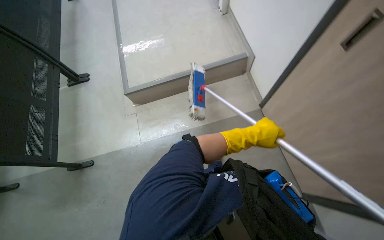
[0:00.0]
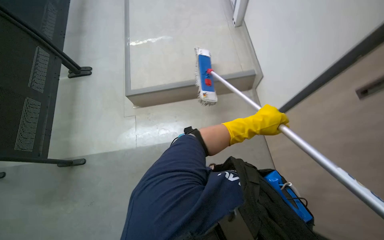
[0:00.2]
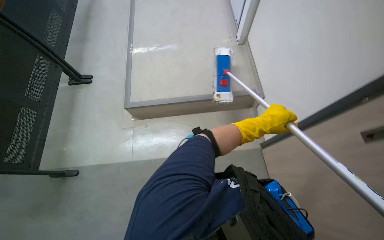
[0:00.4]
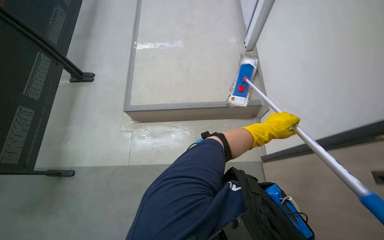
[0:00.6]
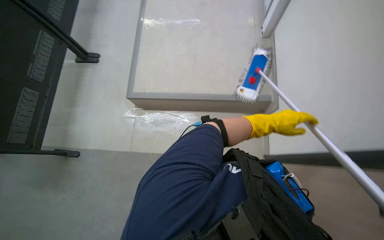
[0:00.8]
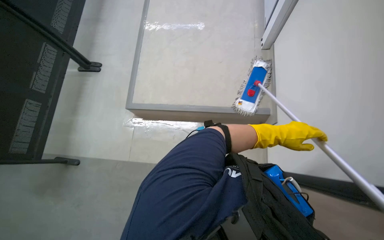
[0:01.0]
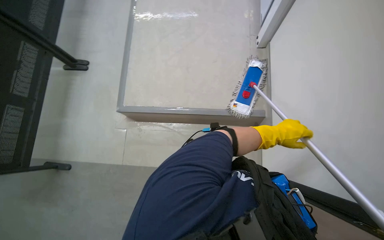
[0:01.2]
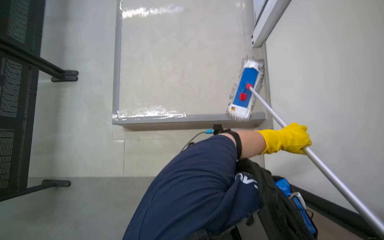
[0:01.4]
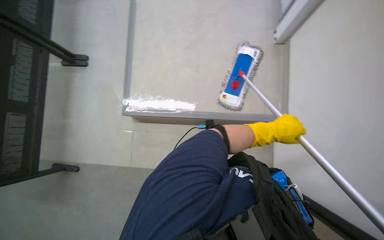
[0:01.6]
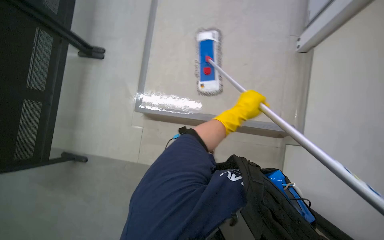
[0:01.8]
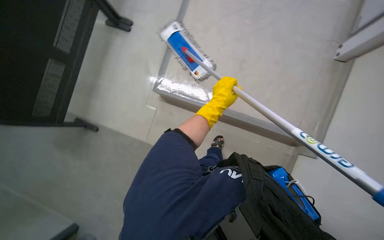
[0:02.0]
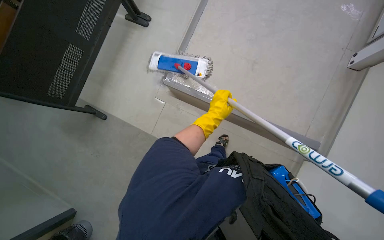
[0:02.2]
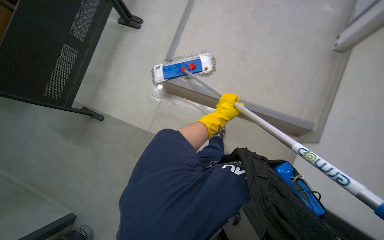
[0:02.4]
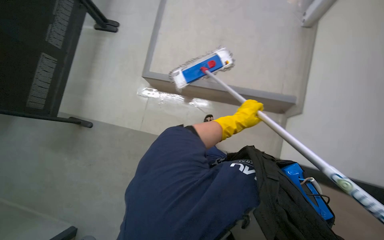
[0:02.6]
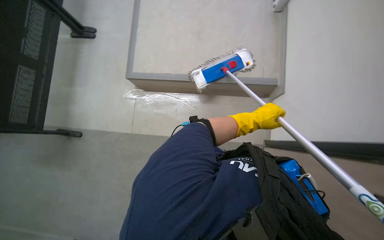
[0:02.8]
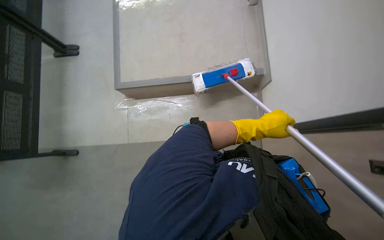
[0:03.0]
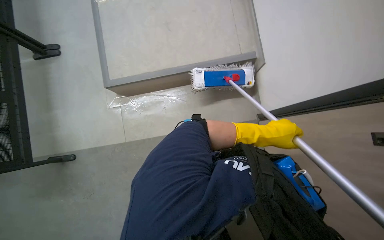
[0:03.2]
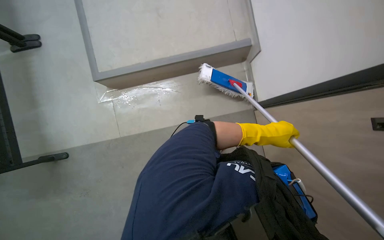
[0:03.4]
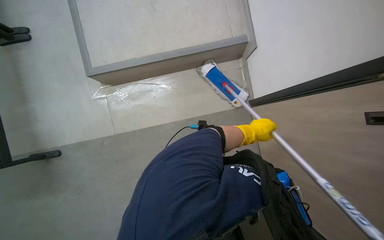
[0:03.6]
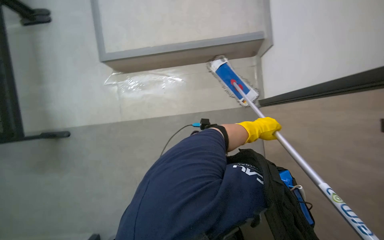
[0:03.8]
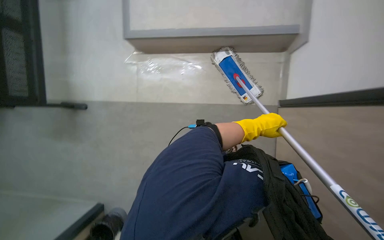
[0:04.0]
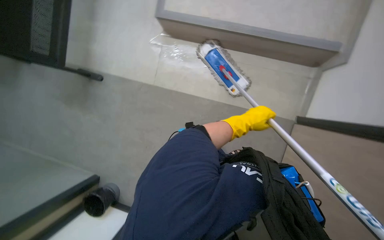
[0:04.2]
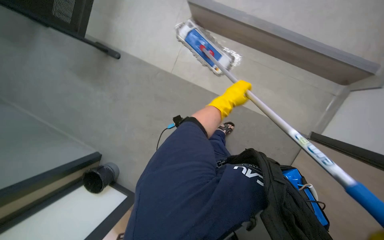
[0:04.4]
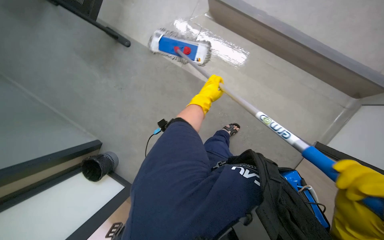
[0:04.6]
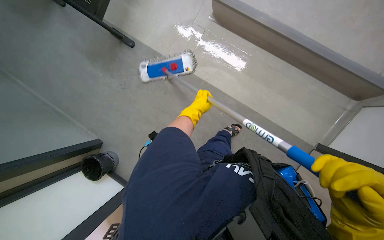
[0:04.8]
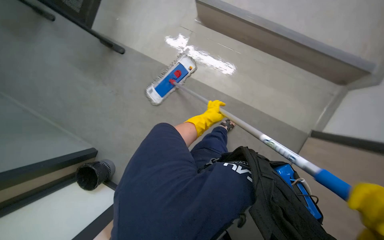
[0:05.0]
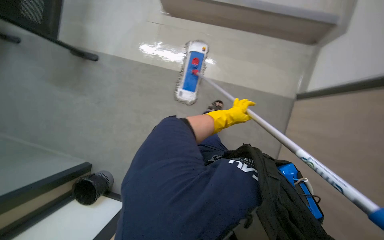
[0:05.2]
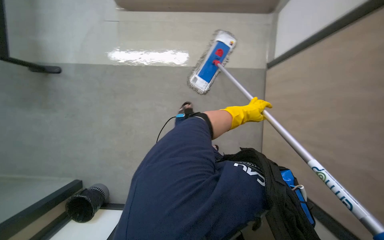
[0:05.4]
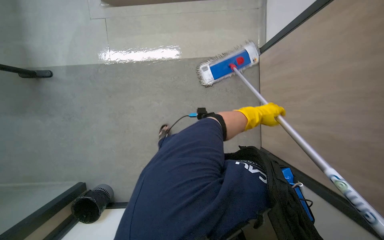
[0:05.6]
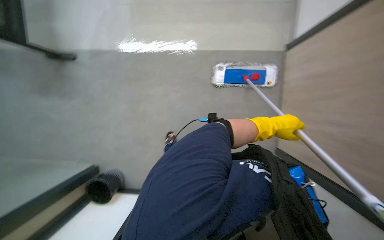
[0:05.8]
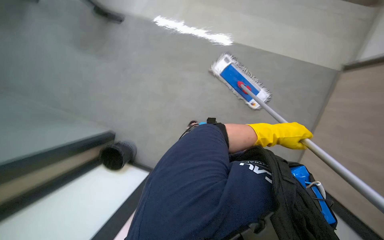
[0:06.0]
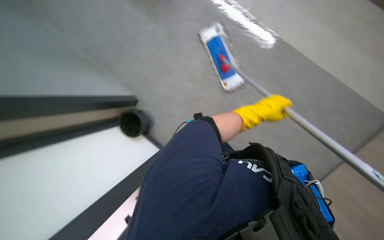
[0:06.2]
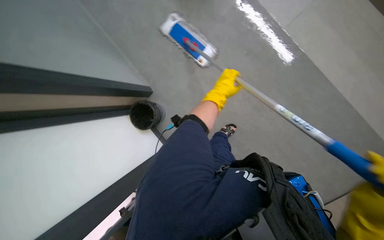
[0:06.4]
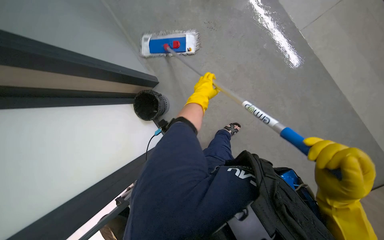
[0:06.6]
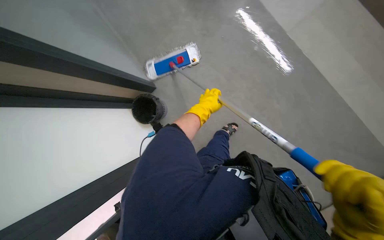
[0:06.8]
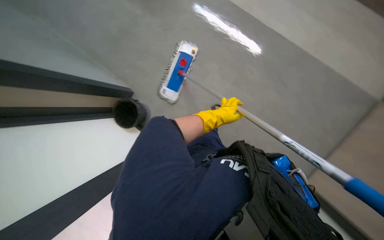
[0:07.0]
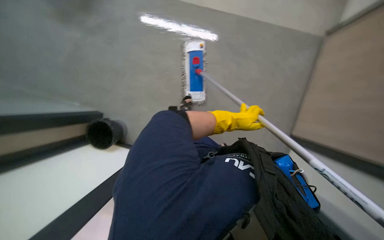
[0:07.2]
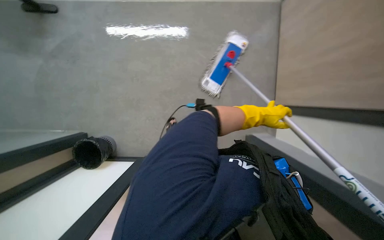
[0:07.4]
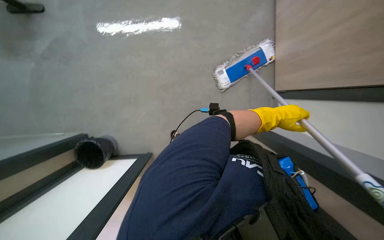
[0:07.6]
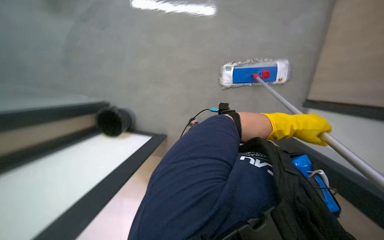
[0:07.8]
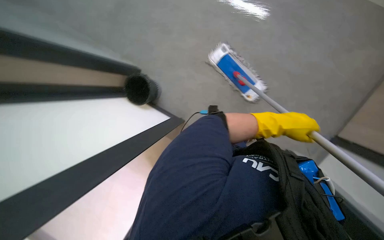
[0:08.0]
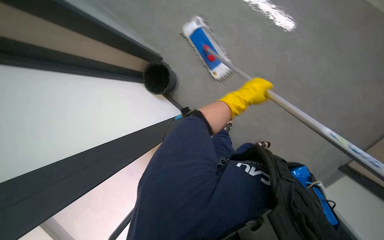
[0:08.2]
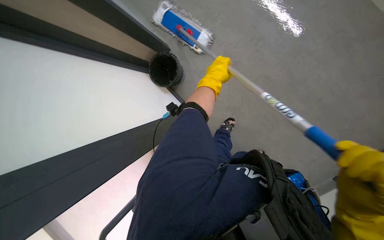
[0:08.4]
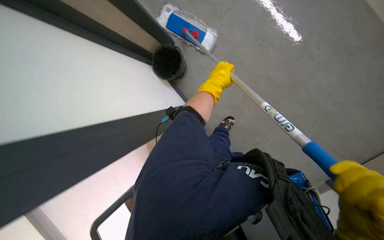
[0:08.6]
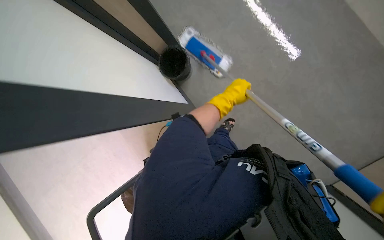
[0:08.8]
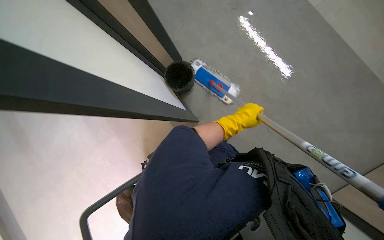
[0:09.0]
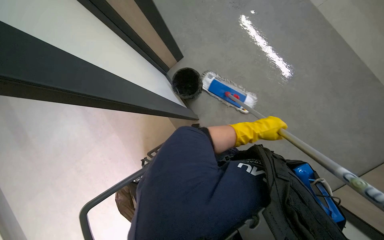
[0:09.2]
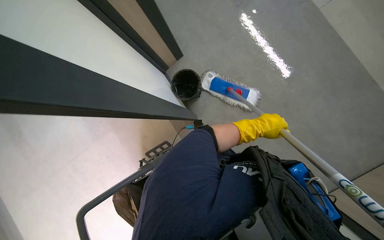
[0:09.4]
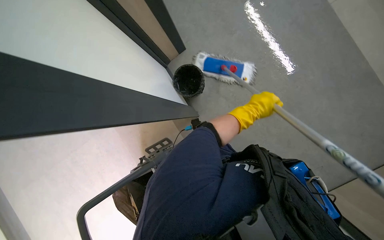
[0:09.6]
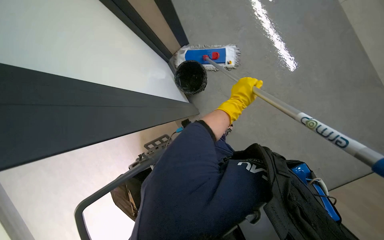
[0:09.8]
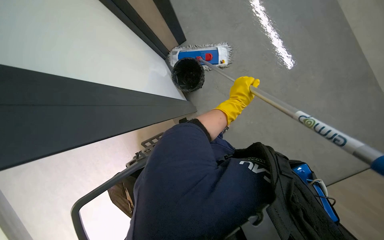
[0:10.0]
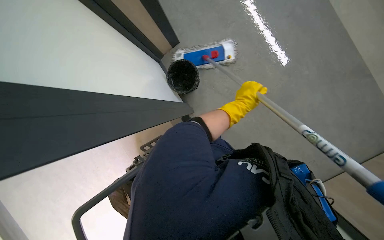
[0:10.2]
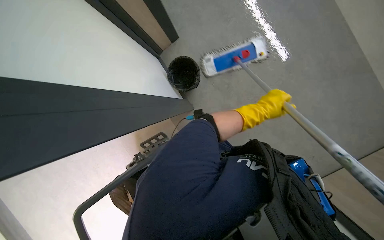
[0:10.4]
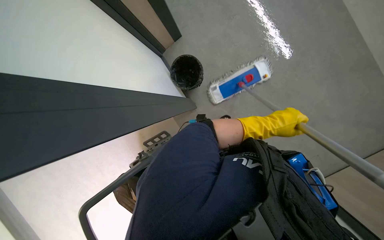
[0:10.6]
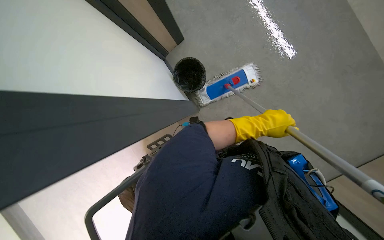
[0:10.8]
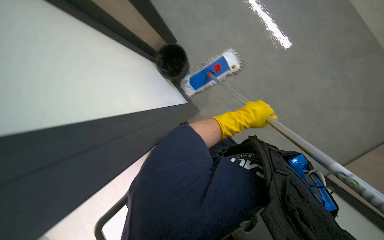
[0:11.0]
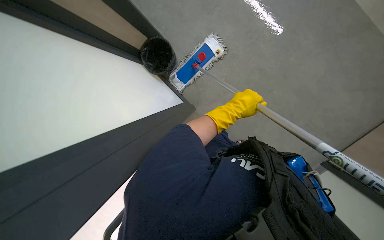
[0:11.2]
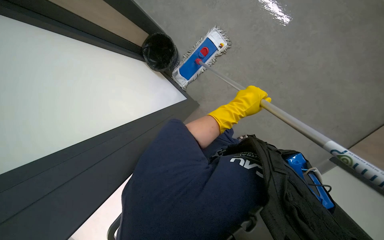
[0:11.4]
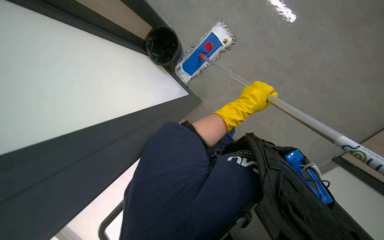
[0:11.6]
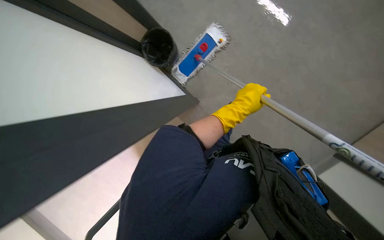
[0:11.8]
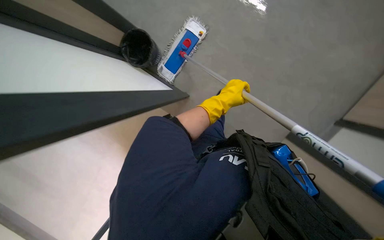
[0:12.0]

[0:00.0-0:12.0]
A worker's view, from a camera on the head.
Job: mopping floor.
The whole recording: Mopping floor. The worker mops the floor with a flat mop.
0:00.0 to 0:01.6: The wearer moves approximately 70 cm. The view tilts approximately 15 degrees downward.
0:01.6 to 0:03.0: The left hand reaches about 35 cm to the left, then returns.
0:03.0 to 0:04.4: The camera pitches downward, by roughly 15 degrees.
0:06.0 to 0:07.6: The left hand goes to the left and returns, some 25 cm each way.
0:09.0 to 0:10.4: The left hand moves to the right, roughly 15 cm.
0:10.4 to 0:12.0: The scene turns some 25 degrees counterclockwise in the picture.

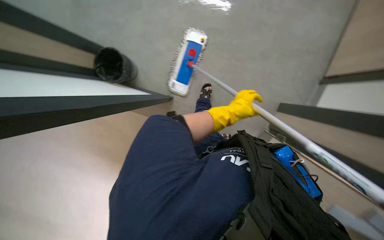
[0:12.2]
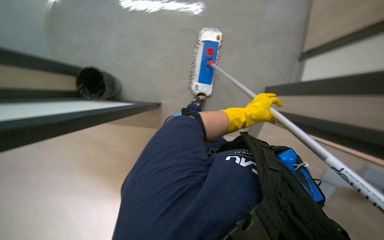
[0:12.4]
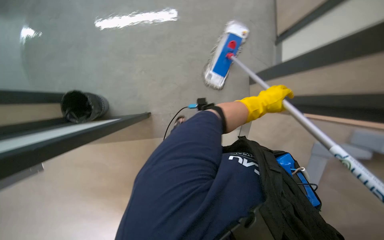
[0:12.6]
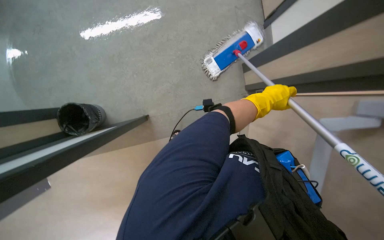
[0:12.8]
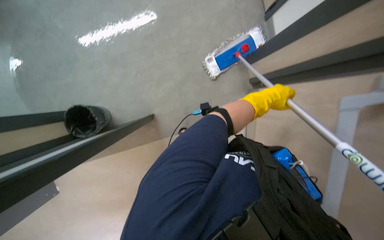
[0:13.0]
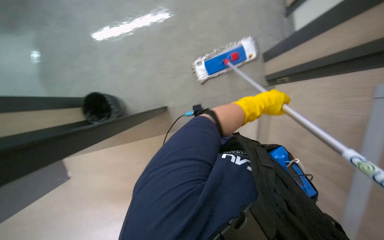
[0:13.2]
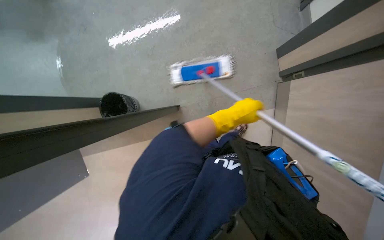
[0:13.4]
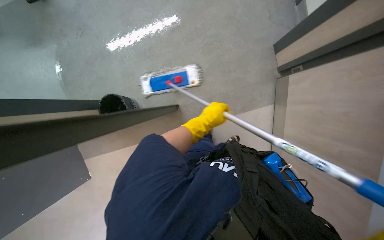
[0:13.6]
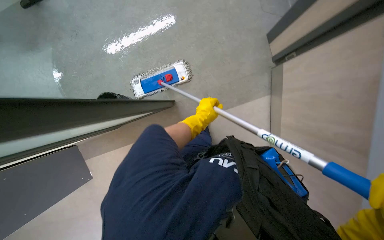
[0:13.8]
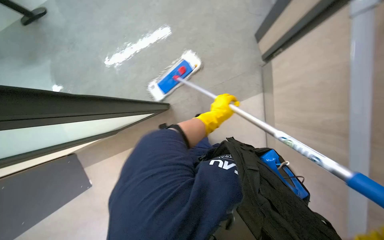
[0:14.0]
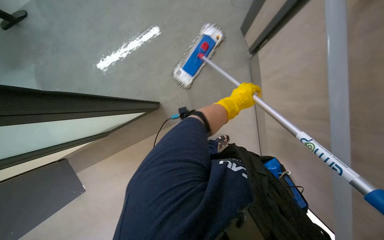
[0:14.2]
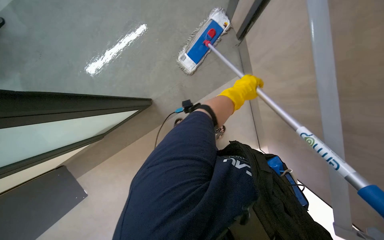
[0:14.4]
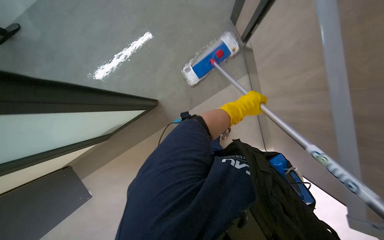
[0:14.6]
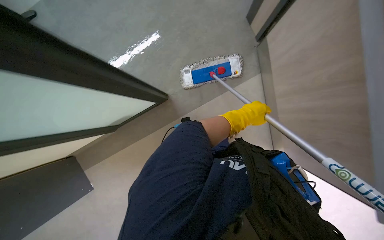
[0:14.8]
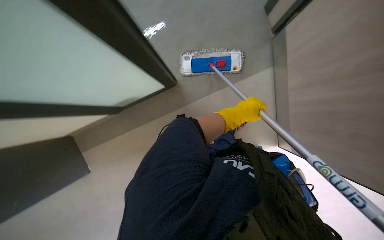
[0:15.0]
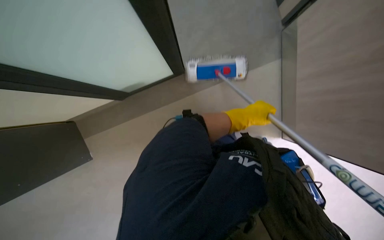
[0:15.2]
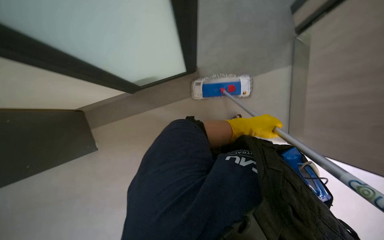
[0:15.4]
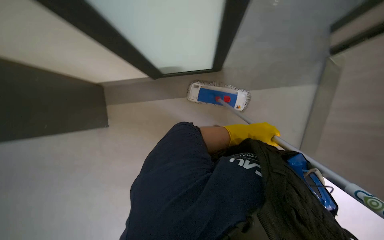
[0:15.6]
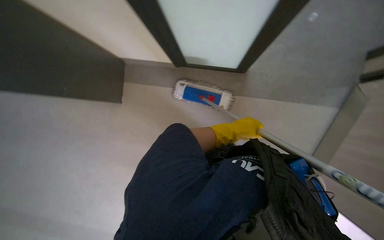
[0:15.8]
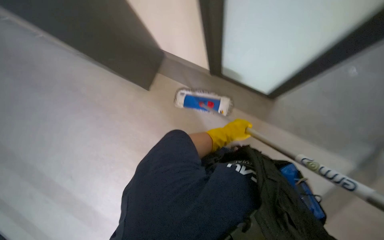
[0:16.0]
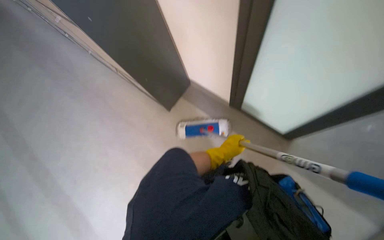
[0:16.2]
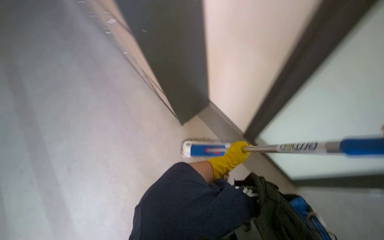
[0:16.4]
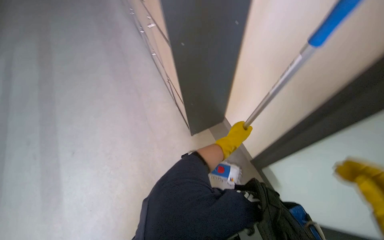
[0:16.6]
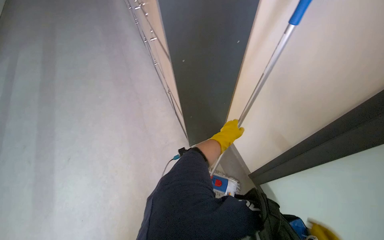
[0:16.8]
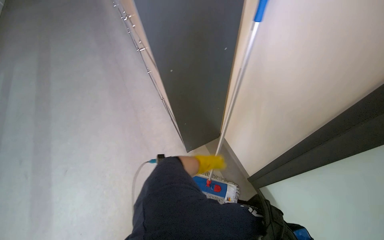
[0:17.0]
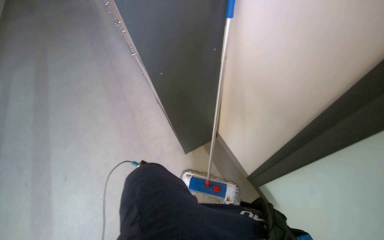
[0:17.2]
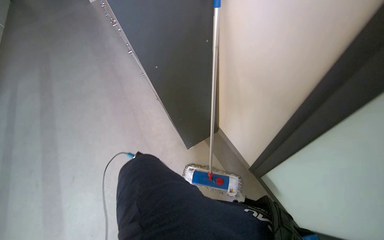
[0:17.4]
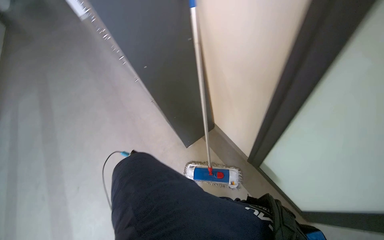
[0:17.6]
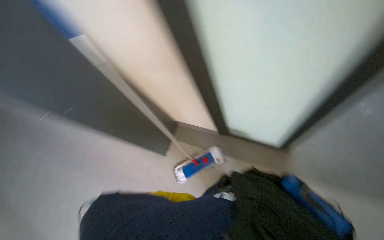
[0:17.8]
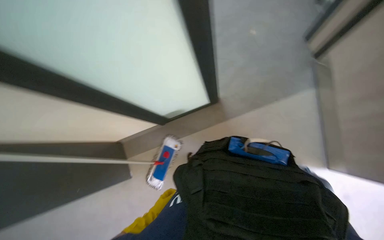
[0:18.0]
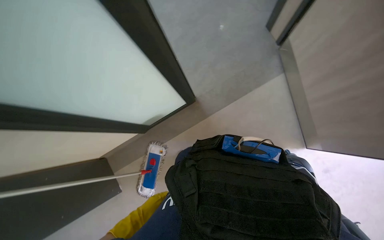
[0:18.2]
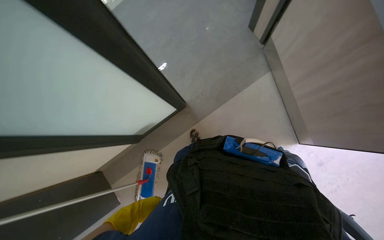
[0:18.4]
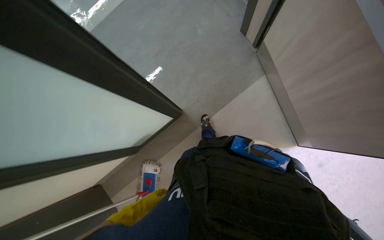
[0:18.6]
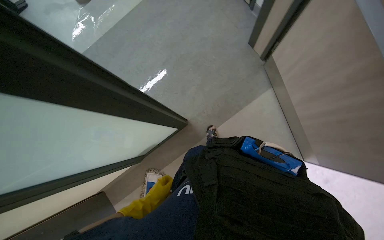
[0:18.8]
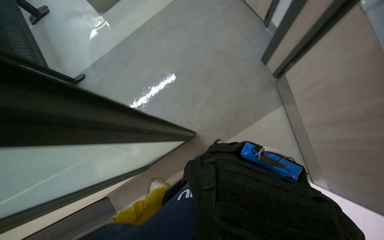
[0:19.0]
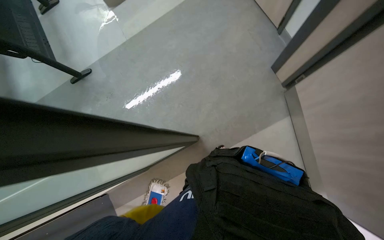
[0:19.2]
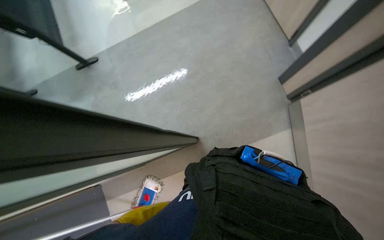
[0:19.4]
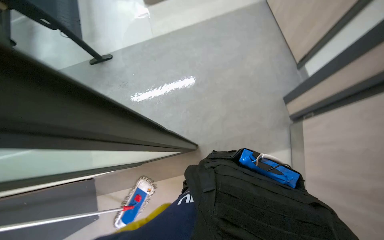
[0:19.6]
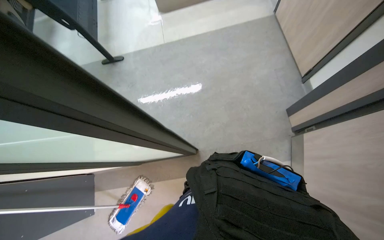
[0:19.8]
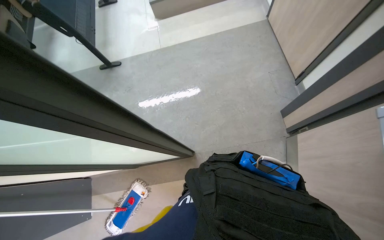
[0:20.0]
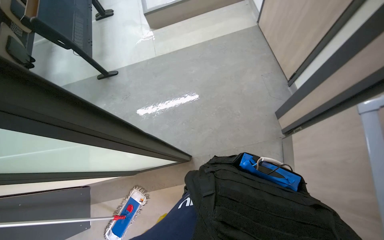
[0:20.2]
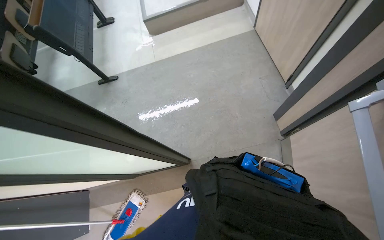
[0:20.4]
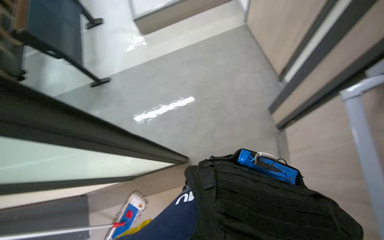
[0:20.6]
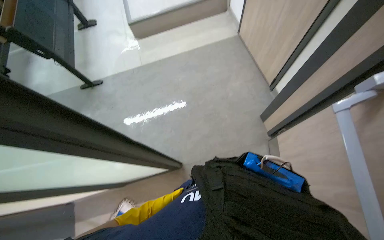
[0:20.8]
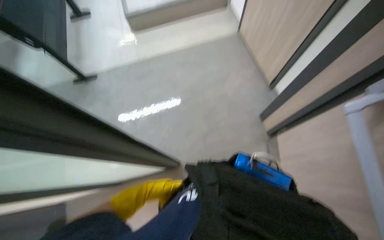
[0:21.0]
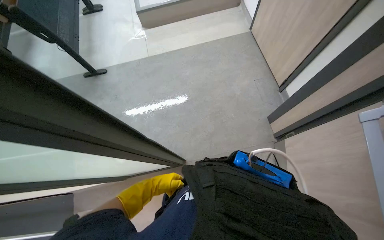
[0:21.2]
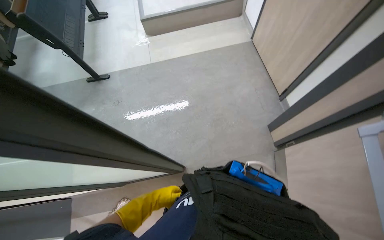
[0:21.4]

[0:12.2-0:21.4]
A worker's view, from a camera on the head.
Job: mopping floor.
The whole recording: Mopping floor. The worker mops the floor with a flat mop.
0:12.2 to 0:13.8: The scene turns about 30 degrees counterclockwise in the picture.
0:16.8 to 0:18.4: The head turns to the right by roughly 90 degrees.
0:18.4 to 0:19.8: The scene turns some 25 degrees clockwise in the picture.
